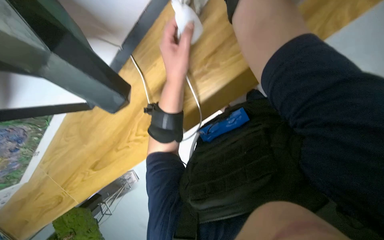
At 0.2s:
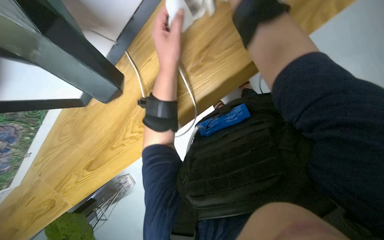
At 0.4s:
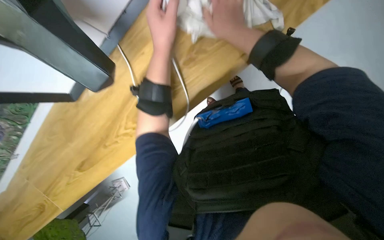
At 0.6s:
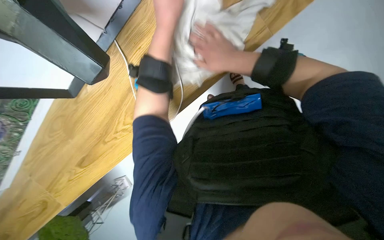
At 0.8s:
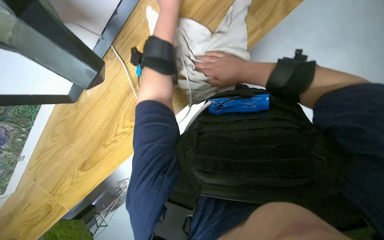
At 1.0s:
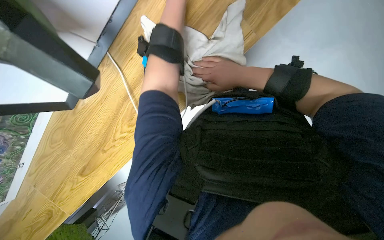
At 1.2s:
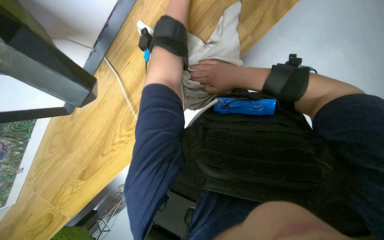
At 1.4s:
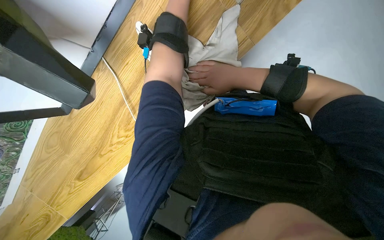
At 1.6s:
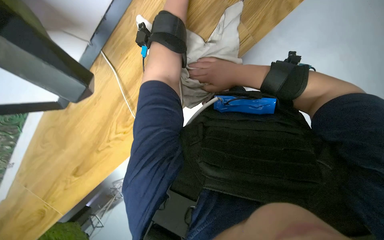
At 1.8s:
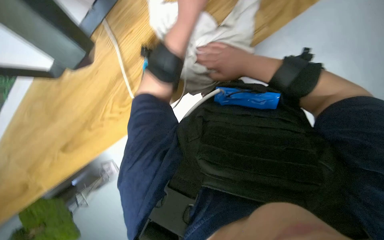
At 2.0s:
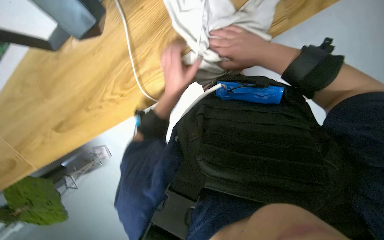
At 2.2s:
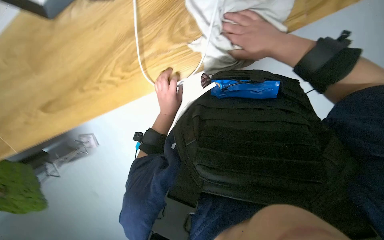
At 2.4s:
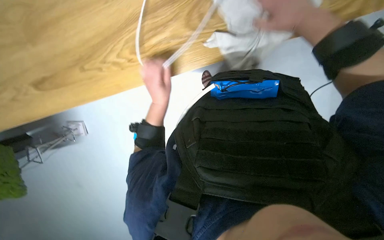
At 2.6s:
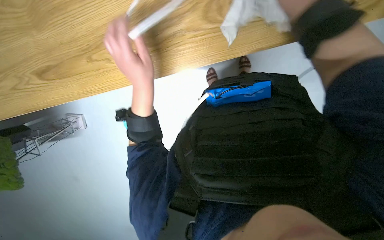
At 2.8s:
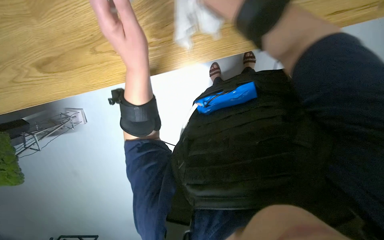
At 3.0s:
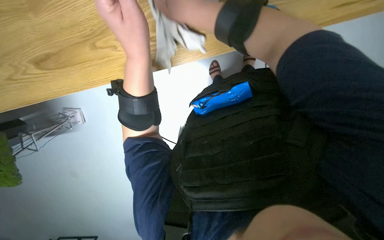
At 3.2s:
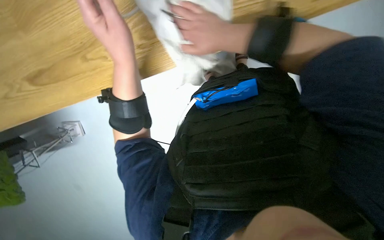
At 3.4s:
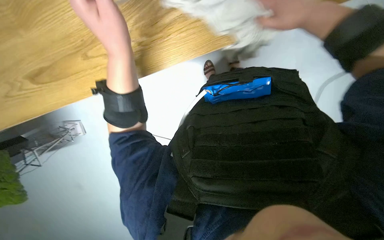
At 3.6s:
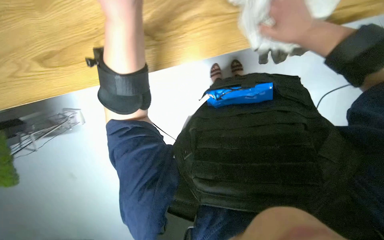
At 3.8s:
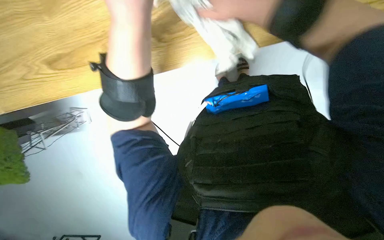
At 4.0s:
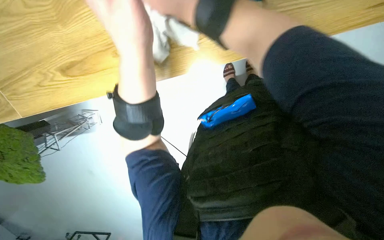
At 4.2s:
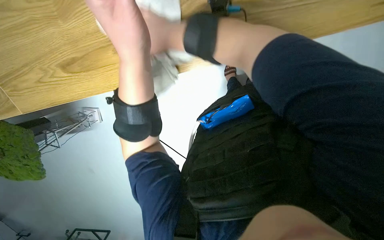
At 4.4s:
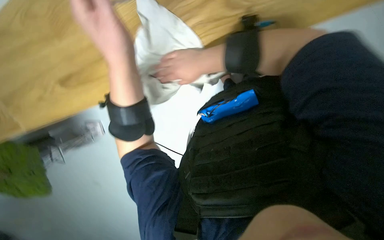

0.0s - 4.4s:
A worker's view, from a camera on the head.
Job: wiping surfaces.
The whole recording: Wiping wooden surface. The worker wipes the wooden surface with a cloth.
1.4s - 3.0s: Everything in view rotates roughly 25 degrees clockwise.

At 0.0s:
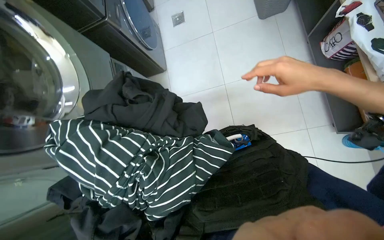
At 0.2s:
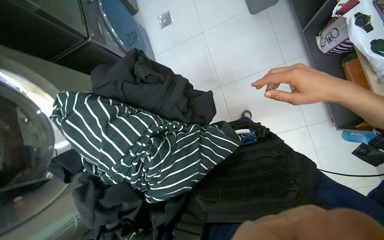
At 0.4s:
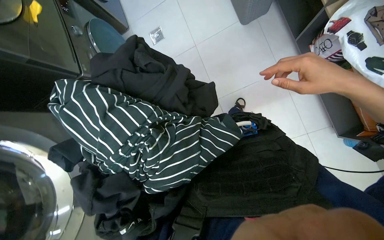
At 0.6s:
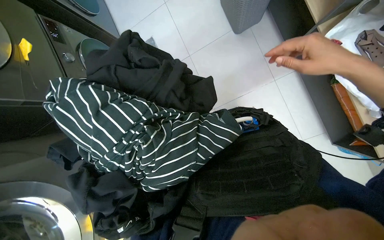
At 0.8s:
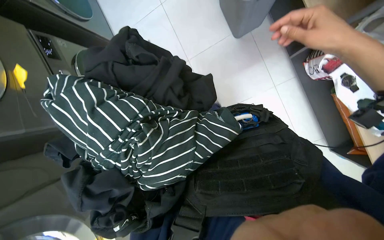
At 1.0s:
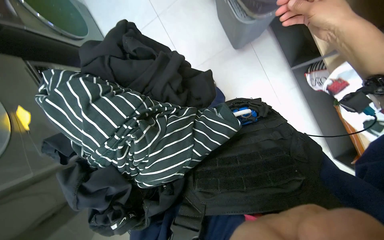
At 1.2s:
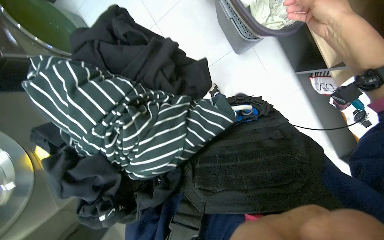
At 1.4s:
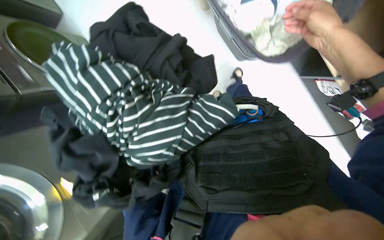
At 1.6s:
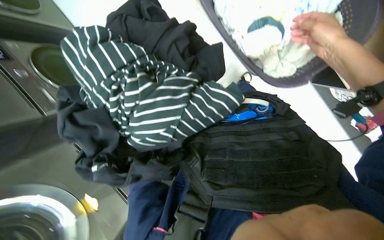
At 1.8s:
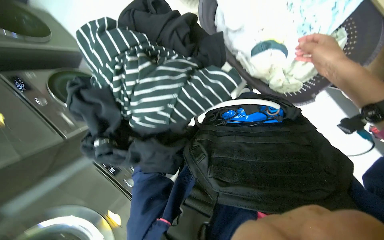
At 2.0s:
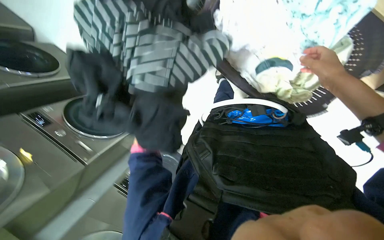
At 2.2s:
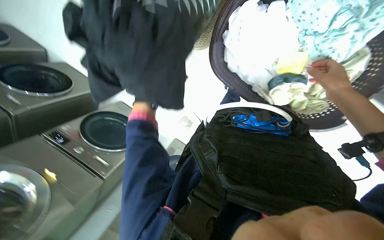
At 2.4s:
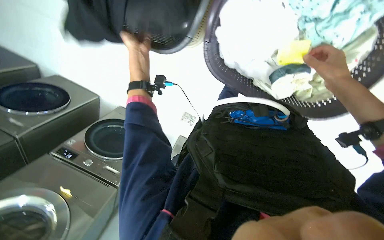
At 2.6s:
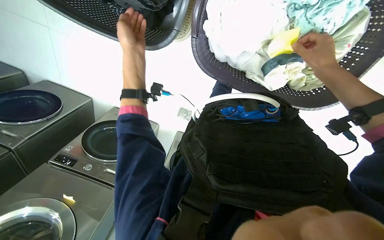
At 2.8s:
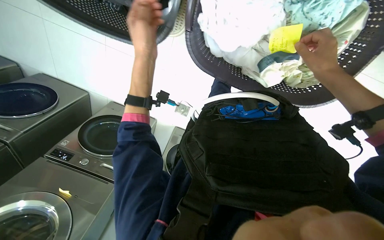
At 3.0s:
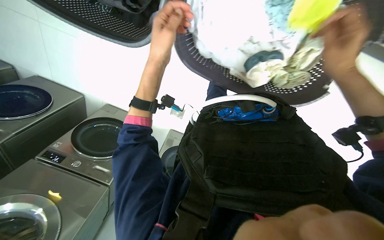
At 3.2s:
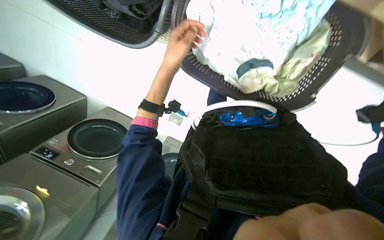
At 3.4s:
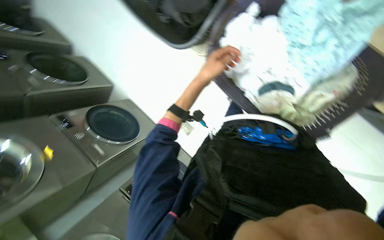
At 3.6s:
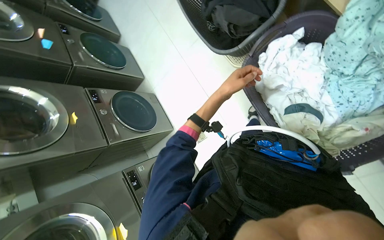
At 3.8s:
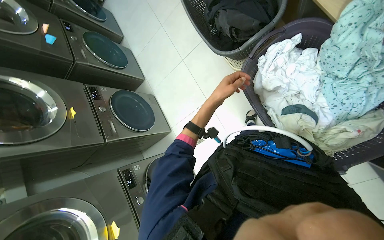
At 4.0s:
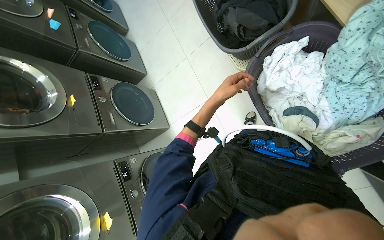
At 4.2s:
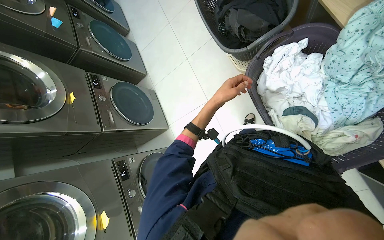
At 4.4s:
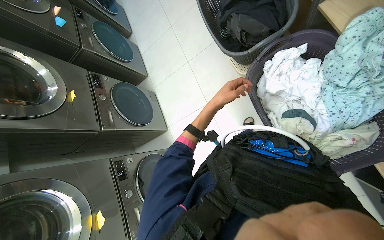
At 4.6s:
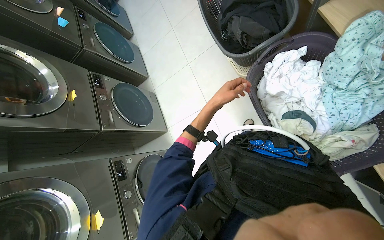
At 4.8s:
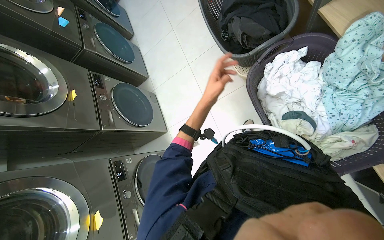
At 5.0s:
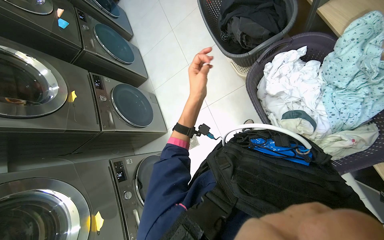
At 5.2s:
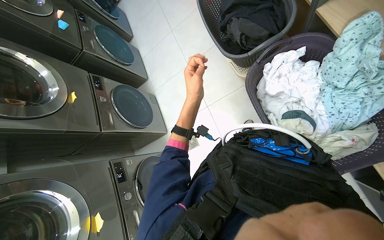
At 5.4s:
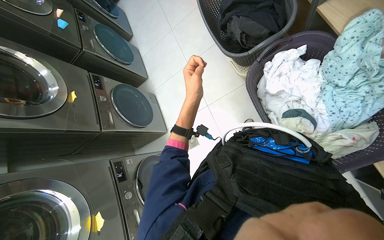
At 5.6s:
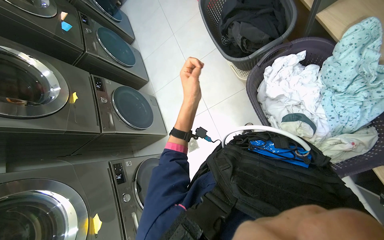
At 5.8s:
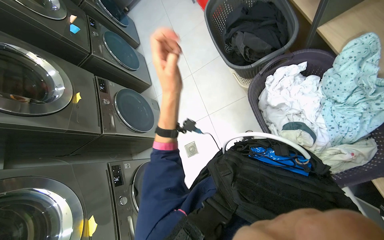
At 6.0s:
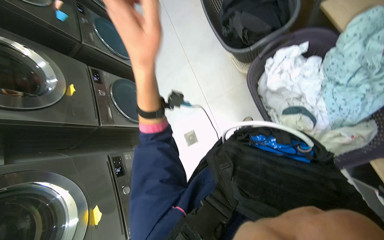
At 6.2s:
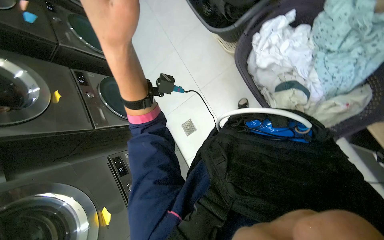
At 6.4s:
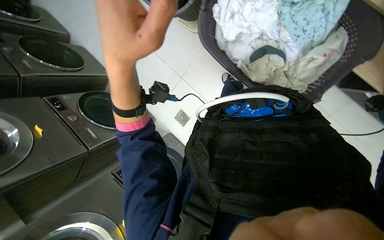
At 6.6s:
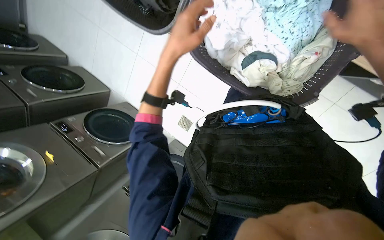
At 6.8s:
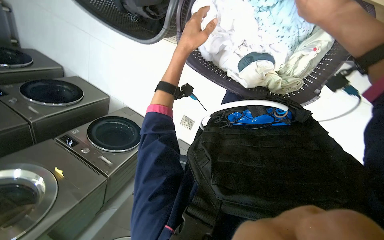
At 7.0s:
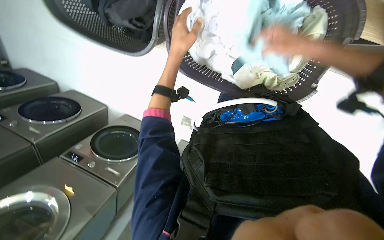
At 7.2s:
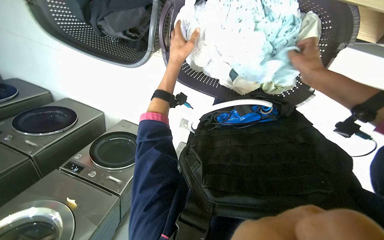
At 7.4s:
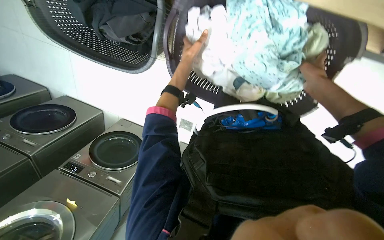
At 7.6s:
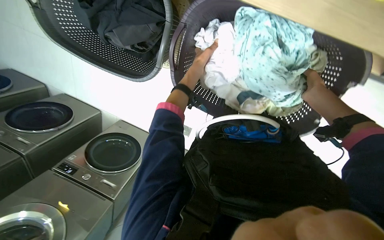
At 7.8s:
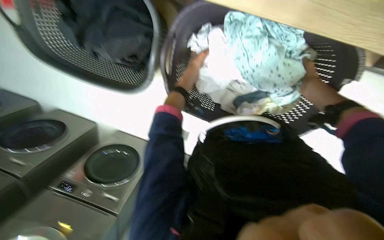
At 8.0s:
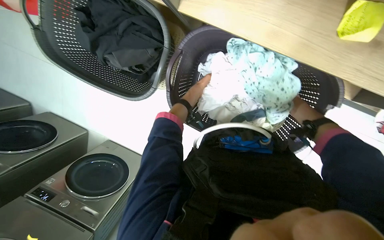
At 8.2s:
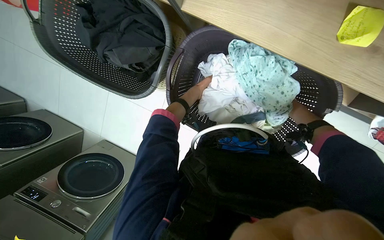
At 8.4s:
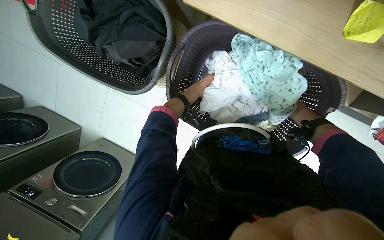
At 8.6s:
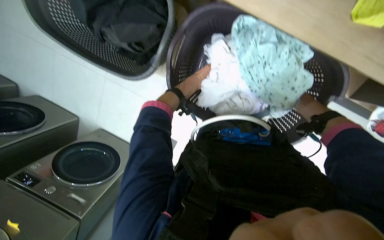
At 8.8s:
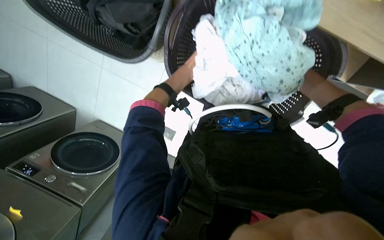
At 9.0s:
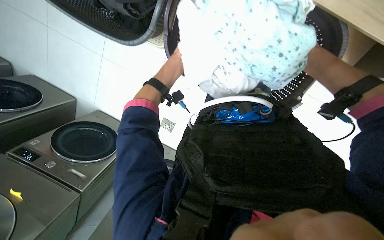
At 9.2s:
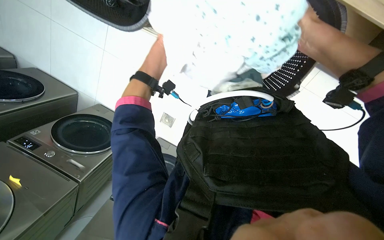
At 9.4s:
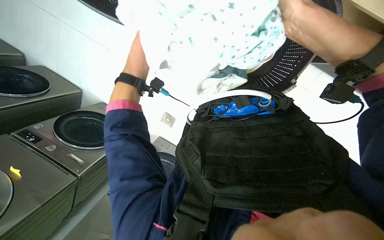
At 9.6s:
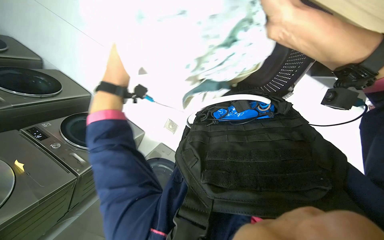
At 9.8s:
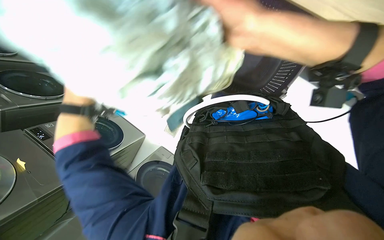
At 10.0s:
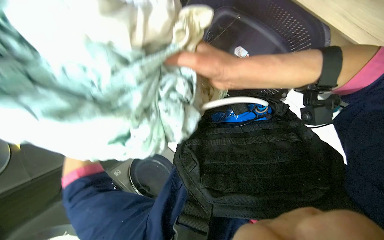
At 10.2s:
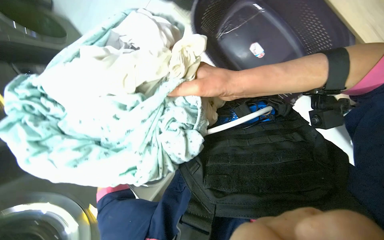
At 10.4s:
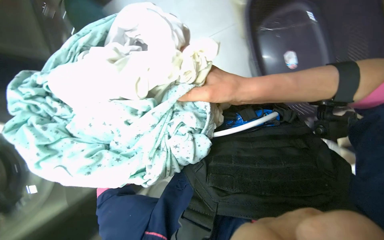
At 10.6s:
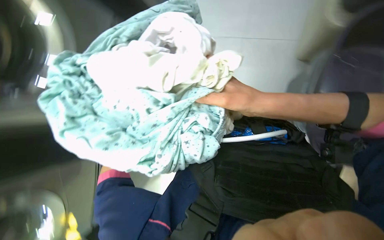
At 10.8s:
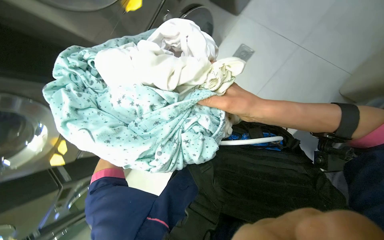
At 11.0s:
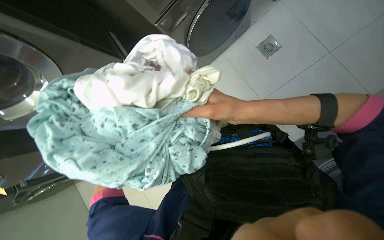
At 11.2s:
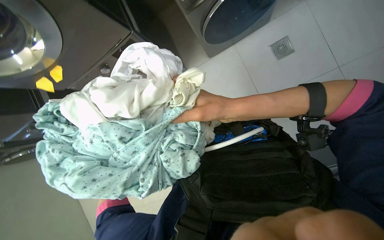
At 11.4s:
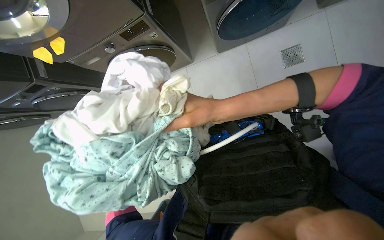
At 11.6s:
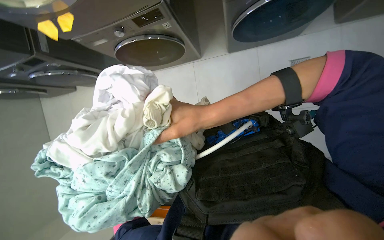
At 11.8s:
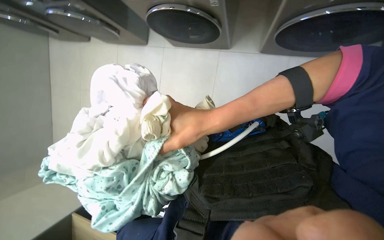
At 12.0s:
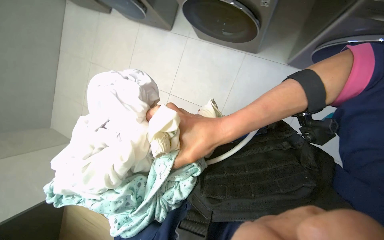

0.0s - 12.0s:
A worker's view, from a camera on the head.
Job: managing laundry.
The whole recording: Loading clothes into washing machine. The worker loads clothes from a basket into the washing machine.
0.0s - 1.6s: The wearer's head swings about 20 degrees to the left.
1.6s - 3.0s: The right hand is displaced down the picture by approximately 15 cm.
3.0s - 4.4s: The view tips upward by some 20 degrees. Everything in view rotates some 45 degrees clockwise.
4.4s - 6.0s: The left hand goes approximately 30 cm nearer to the camera and to the left.
6.0s - 7.6s: The view tilts some 15 degrees downward. Everything in view rotates about 45 degrees counterclockwise.
7.6s - 9.0s: The right hand is displaced nearer to the camera by approximately 10 cm.
9.0s - 10.4s: The right hand moves to the left, some 20 cm.

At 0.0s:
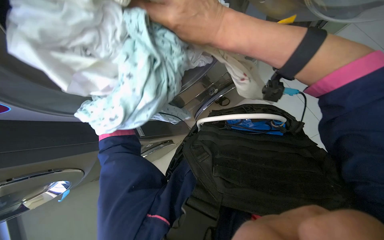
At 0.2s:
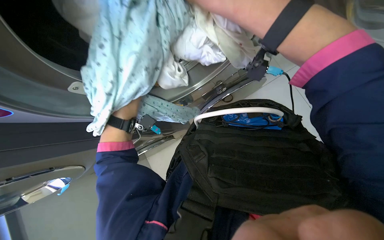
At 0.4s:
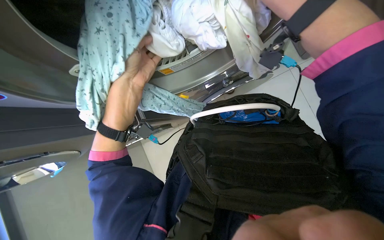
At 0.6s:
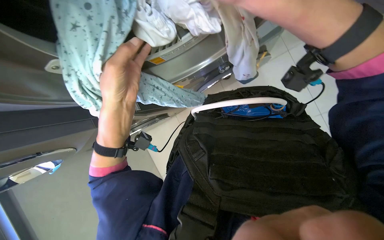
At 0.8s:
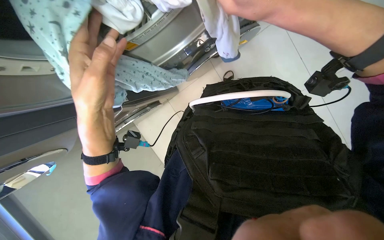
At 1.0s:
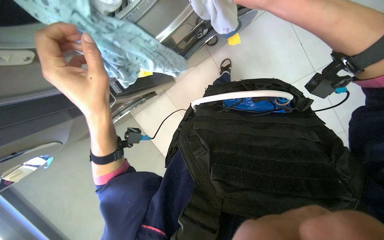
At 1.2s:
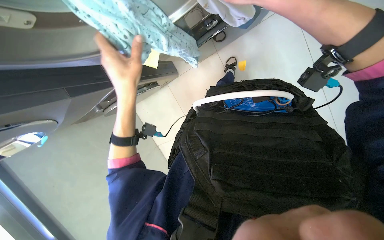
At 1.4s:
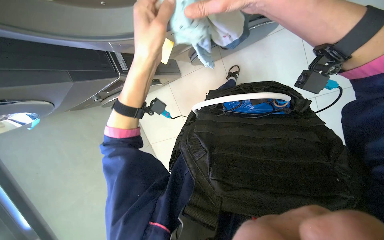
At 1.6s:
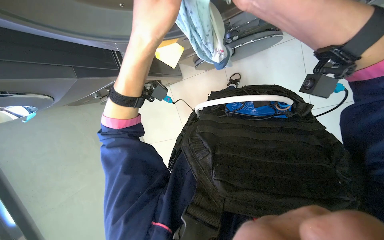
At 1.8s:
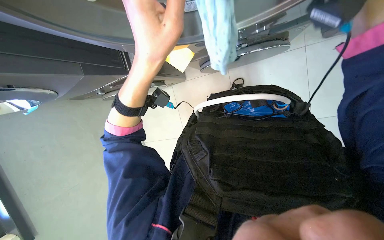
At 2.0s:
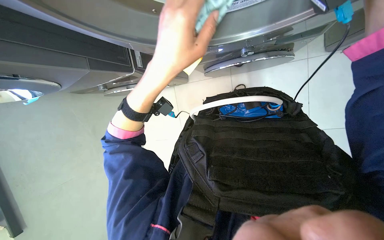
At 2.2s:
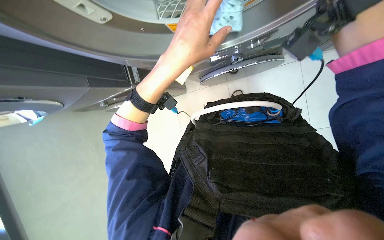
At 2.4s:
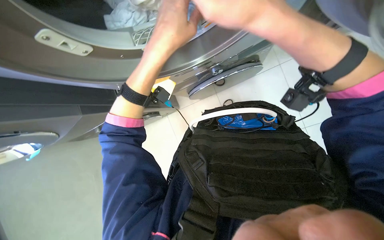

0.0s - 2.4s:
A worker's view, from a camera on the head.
Job: managing laundry.
The whole recording: Loading clothes into washing machine. The worker loads clothes from a basket into the washing machine.
1.2s - 2.4s: The left hand travels to the right, nearer to the camera and up the picture by some 25 cm.
